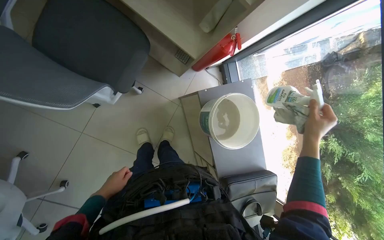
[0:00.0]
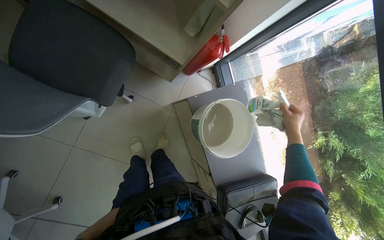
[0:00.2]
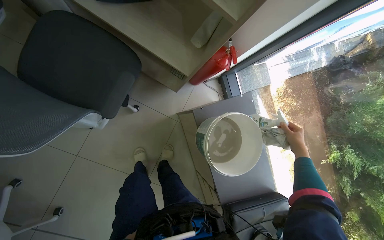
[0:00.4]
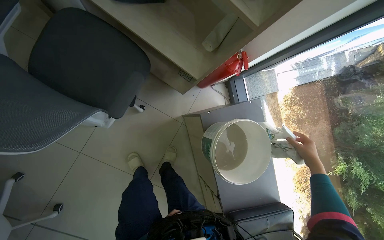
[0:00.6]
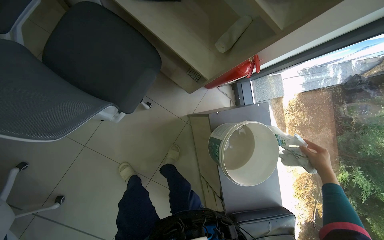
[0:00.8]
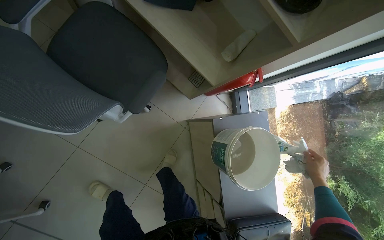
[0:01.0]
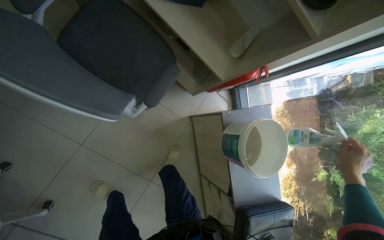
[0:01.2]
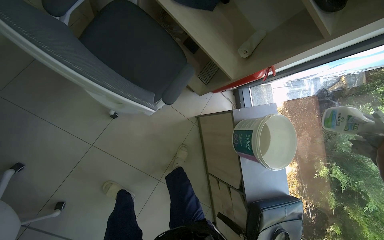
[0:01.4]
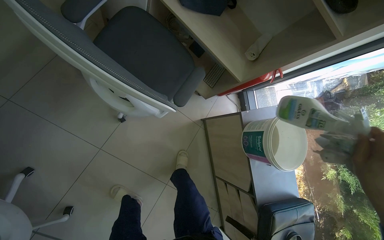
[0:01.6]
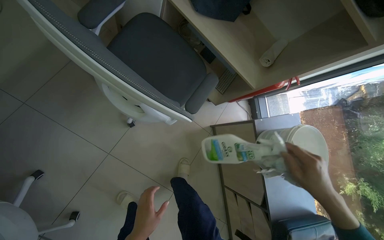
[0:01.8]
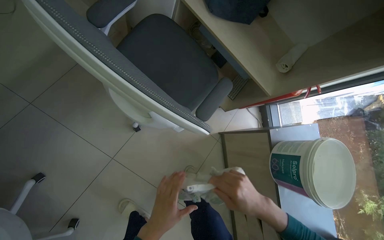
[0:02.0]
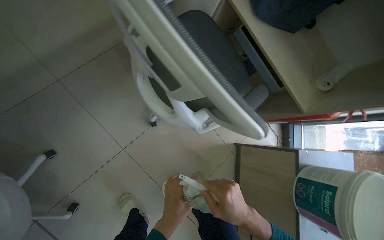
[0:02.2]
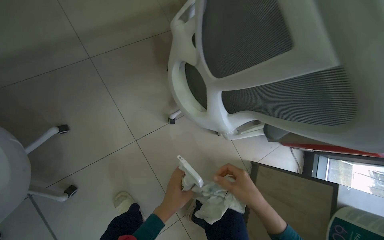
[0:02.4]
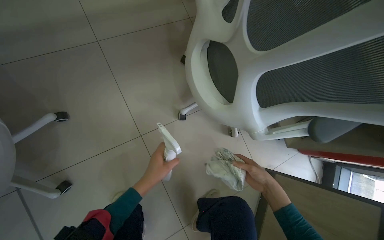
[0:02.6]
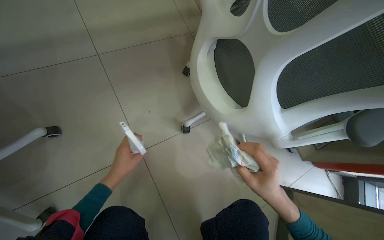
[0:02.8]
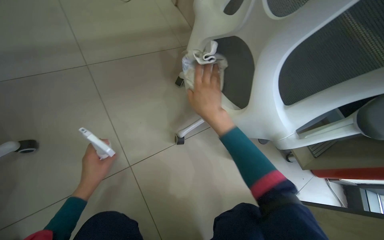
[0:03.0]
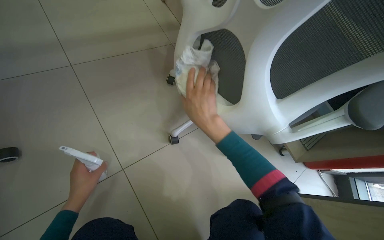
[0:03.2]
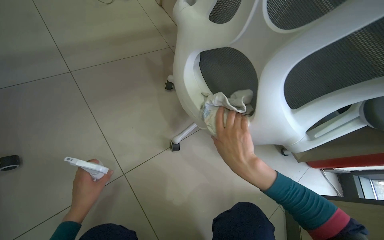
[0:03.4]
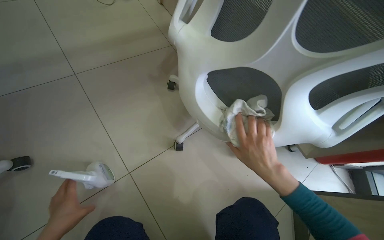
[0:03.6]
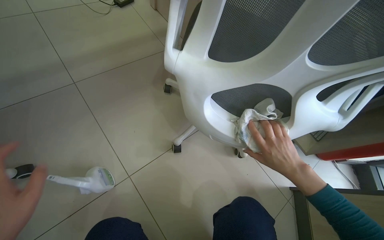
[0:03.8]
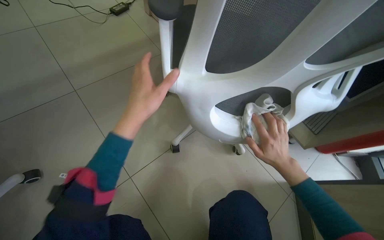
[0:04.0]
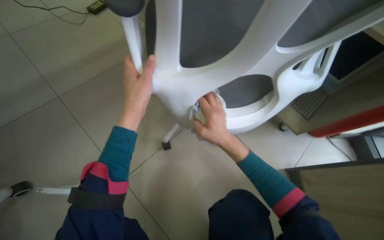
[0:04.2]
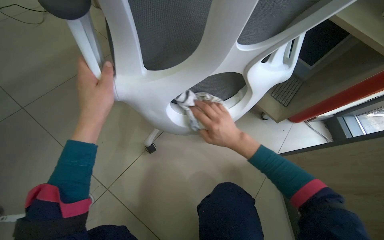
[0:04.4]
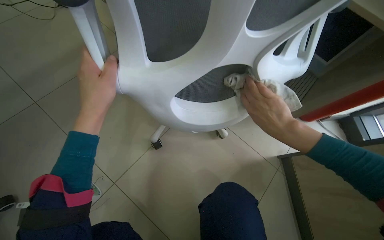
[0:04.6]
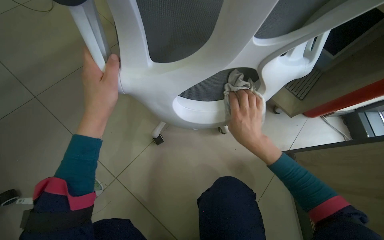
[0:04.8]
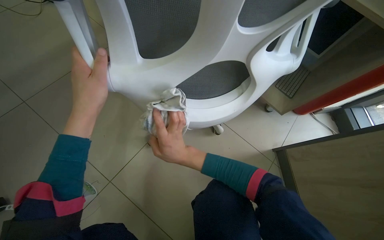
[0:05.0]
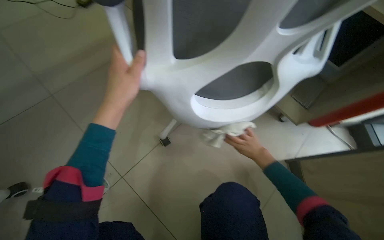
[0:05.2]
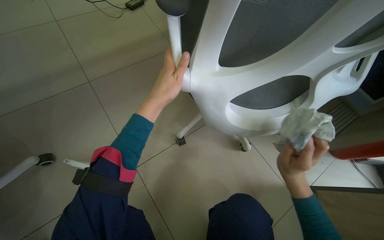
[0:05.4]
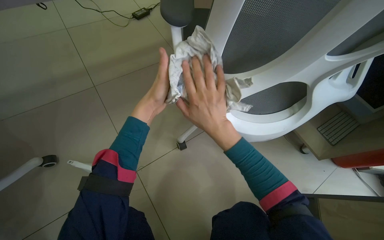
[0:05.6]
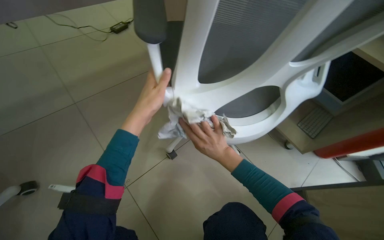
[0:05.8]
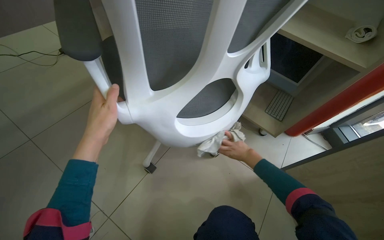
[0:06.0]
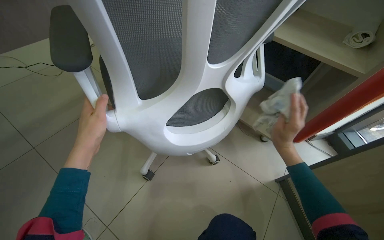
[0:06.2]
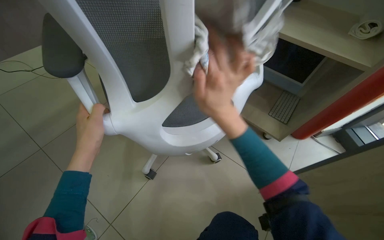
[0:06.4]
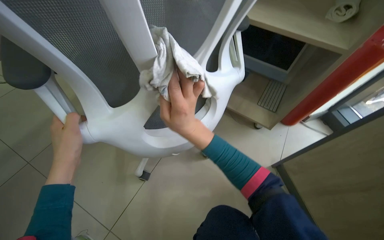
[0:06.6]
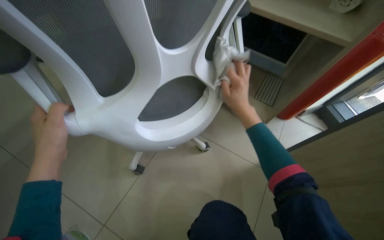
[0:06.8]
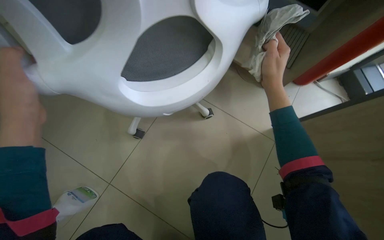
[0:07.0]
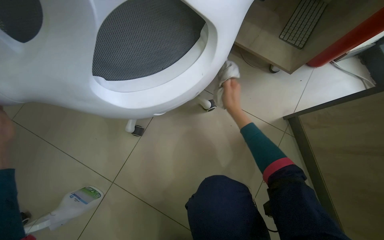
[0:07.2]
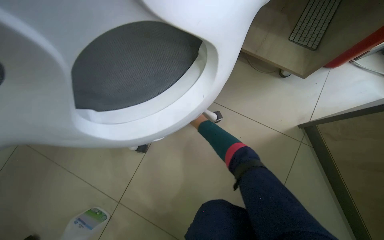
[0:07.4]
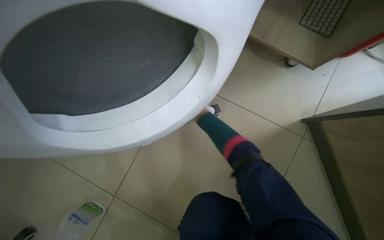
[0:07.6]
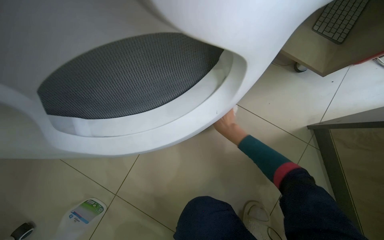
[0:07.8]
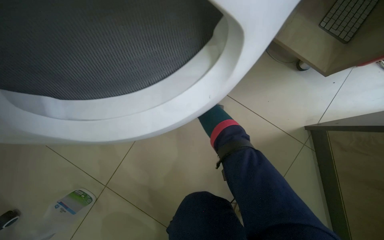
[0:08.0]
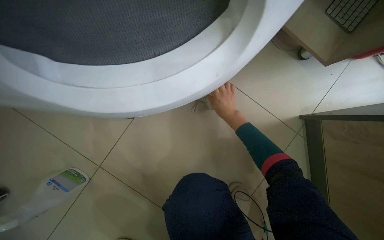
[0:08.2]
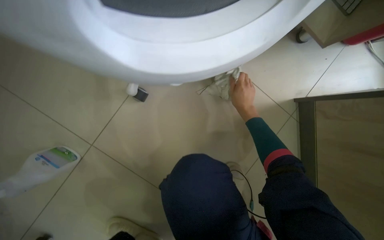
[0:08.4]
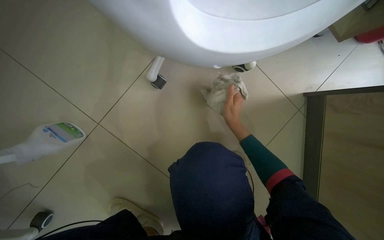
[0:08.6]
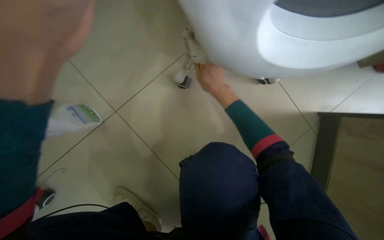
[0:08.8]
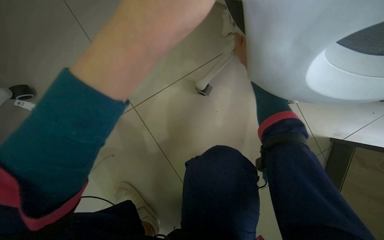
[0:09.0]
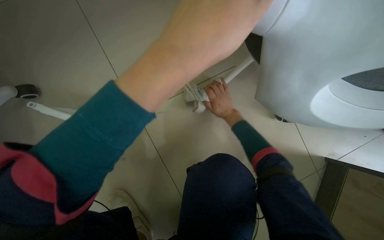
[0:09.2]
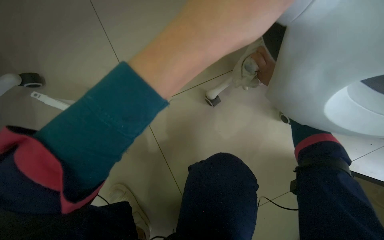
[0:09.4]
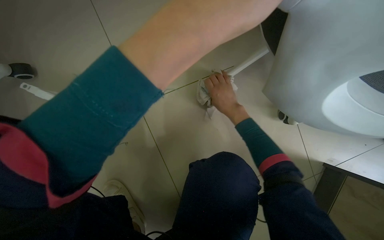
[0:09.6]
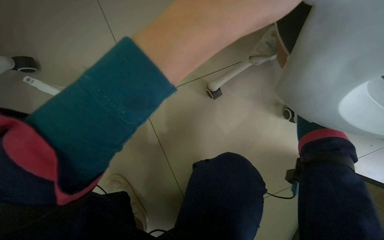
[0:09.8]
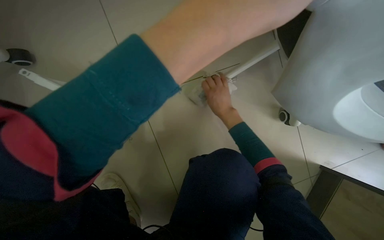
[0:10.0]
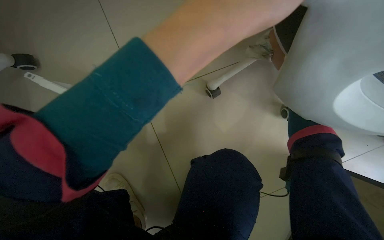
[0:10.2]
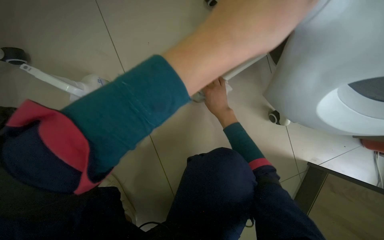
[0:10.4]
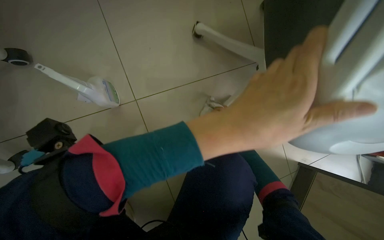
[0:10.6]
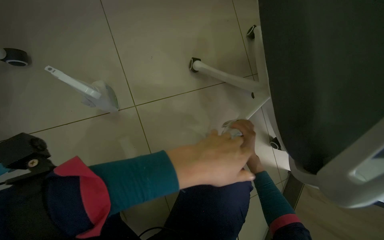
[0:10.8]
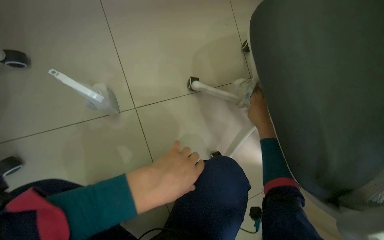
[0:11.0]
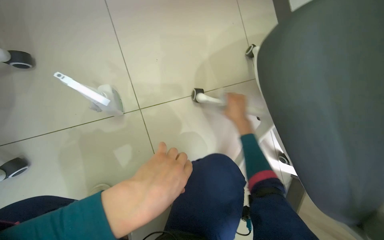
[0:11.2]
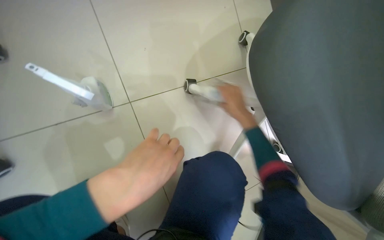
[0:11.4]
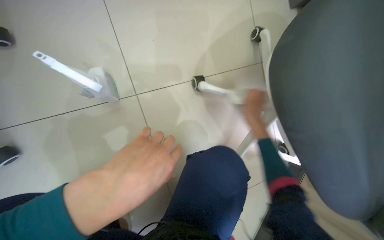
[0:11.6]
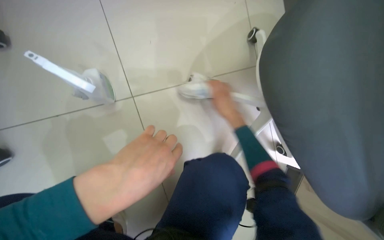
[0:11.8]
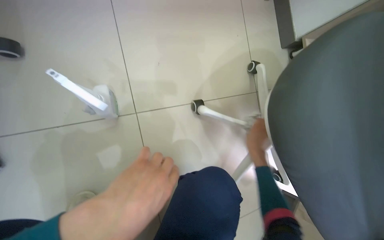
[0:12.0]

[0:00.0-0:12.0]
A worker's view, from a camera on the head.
Job: wiping surfaces.
The whole recording: Cleaning office chair. The worker cleans the base, wheels, seat, and back of office chairs with a cloth and spray, periodically rinsing the cloth in a bucket.
0:01.6 to 0:03.0: The camera is carried some 50 cm. The camera pitches upward, by roughly 25 degrees. The scene turns some 25 degrees clockwise in the picture.
0:03.0 to 0:04.4: The right hand shifts approximately 10 cm down the picture, and moves approximately 25 cm to the right and comes back. Meanwhile the left hand goes about 35 cm up the picture, to the right and nearer to the camera.
0:04.4 to 0:06.0: The right hand moves left and right over roughly 30 cm, changing direction 2 times.
0:06.0 to 0:07.6: The view tips downward by roughly 30 degrees.
0:07.6 to 0:09.0: Everything in view rotates some 30 degrees clockwise. The right hand moves nearer to the camera, roughly 15 cm.

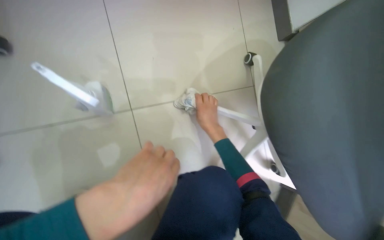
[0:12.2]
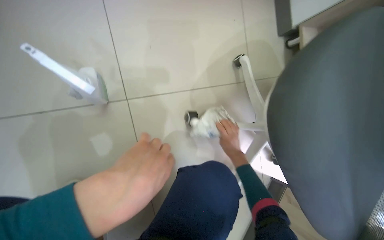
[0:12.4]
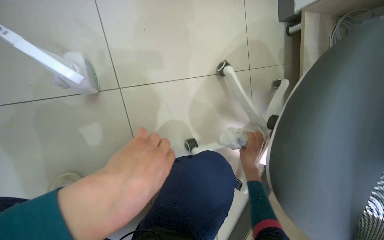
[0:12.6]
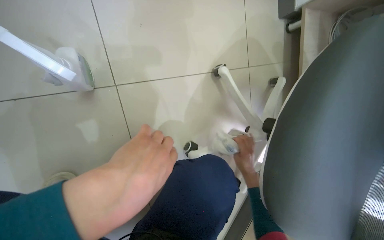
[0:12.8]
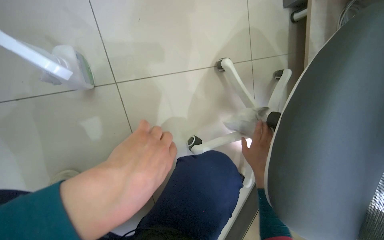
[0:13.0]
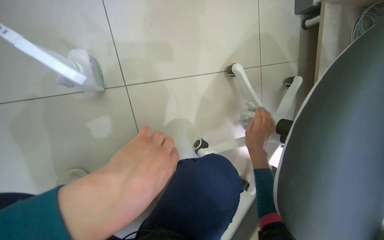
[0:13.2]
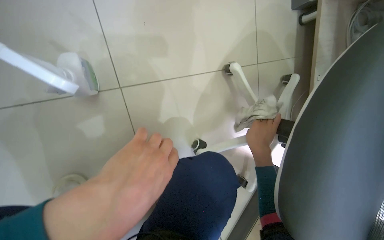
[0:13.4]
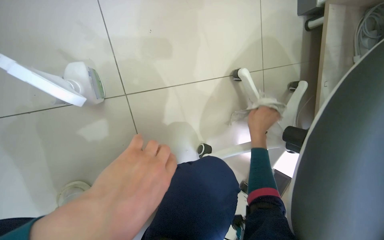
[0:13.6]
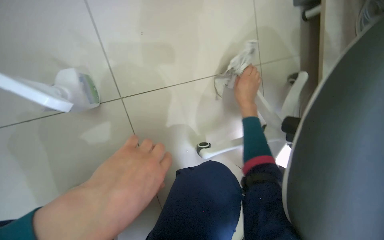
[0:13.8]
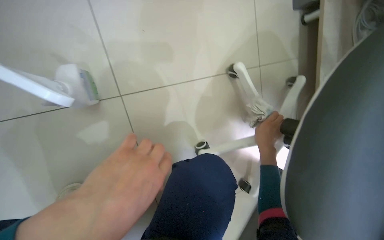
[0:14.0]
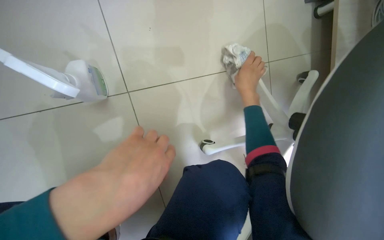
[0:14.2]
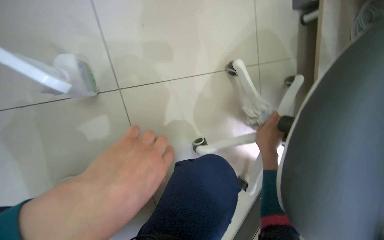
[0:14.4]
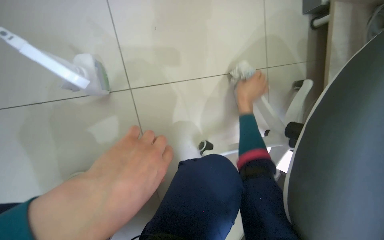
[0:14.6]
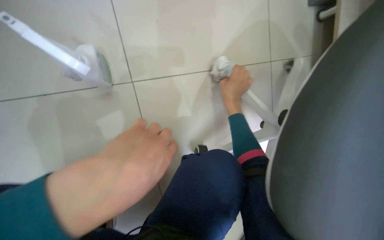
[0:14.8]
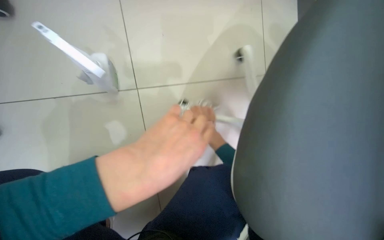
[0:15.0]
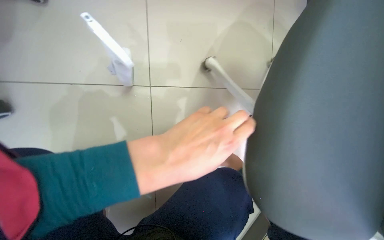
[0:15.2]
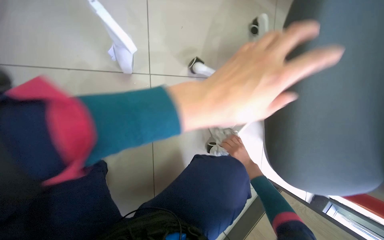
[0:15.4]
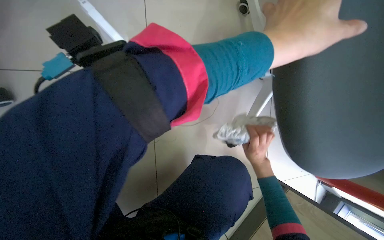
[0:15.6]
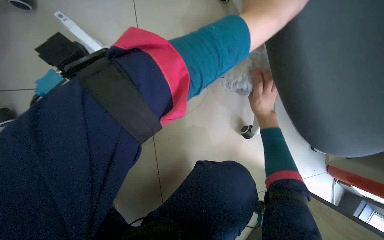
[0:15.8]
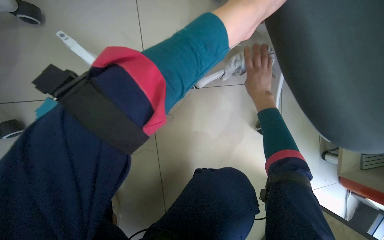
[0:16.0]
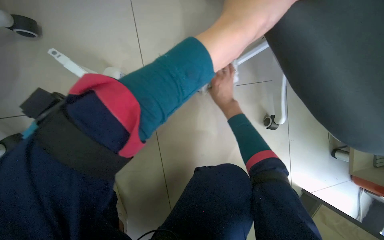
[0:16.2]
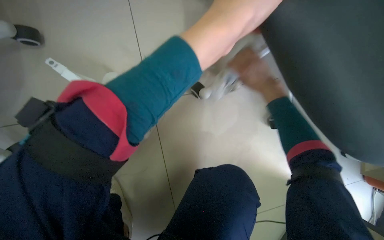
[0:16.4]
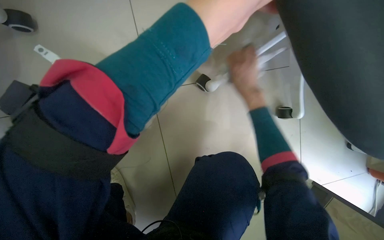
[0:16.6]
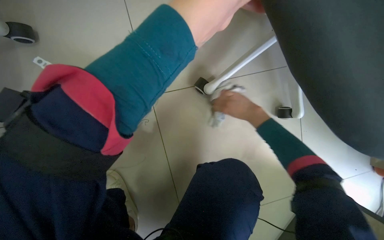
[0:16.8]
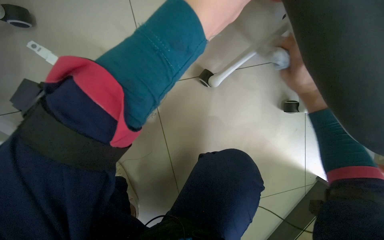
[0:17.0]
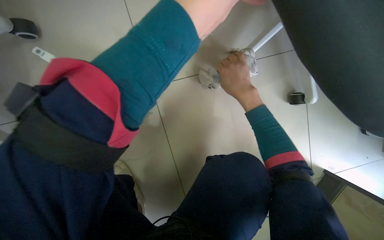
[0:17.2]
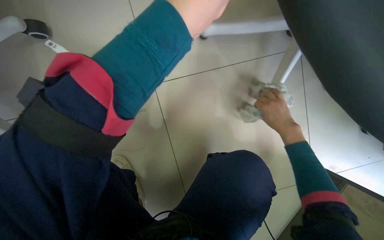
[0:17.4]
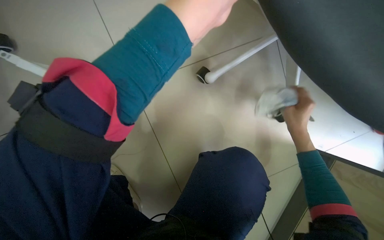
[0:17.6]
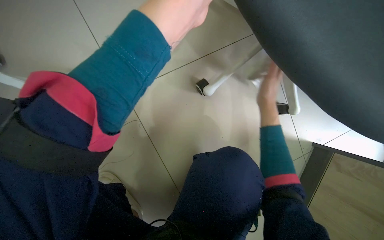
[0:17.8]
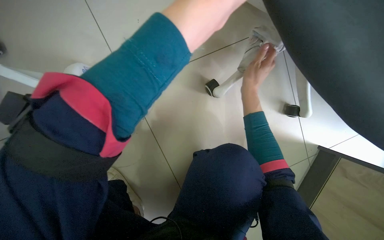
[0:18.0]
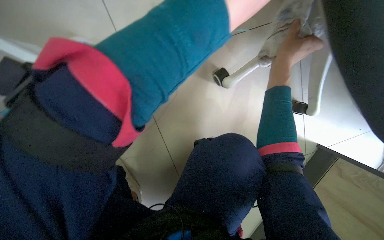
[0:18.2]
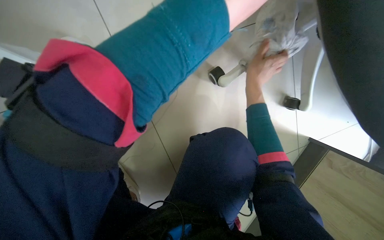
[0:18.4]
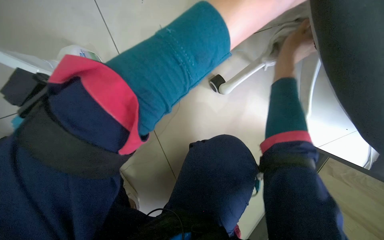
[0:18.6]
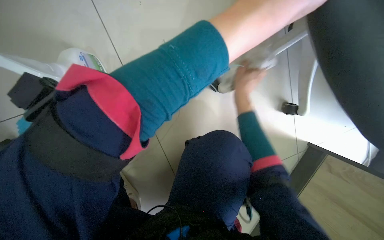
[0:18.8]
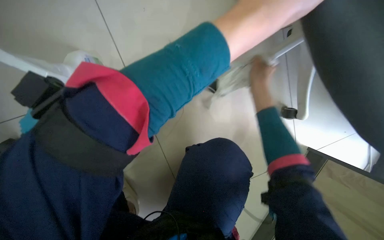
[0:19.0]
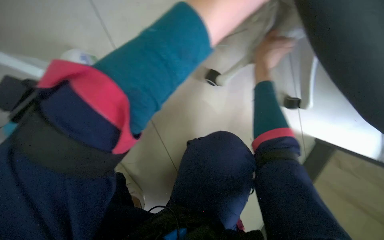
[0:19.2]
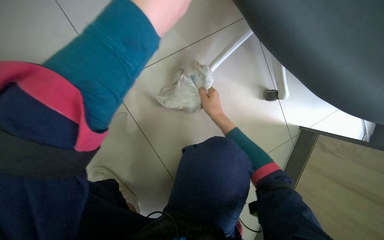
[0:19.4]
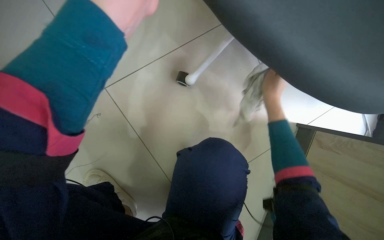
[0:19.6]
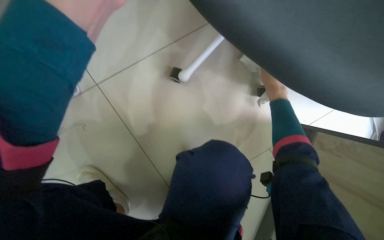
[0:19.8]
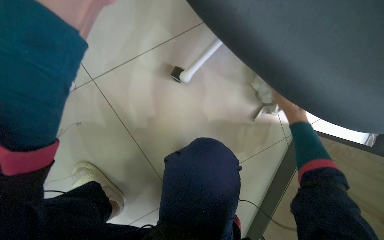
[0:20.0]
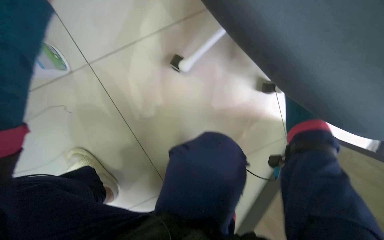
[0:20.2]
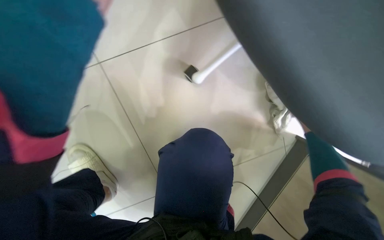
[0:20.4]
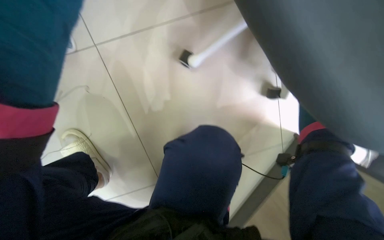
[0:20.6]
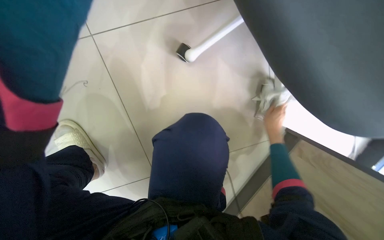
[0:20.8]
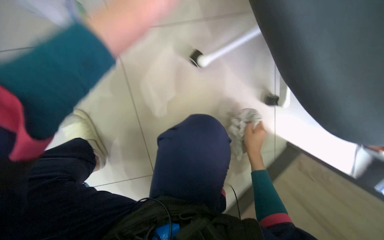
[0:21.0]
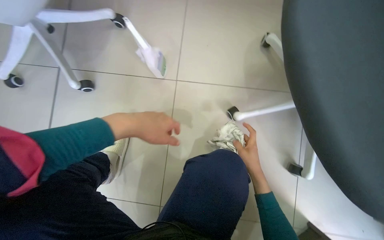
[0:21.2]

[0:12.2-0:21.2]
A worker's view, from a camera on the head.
Job: wiping surfaces.
The whole recording: Cleaning office chair. The worker cleans the base, wheels, seat, and back of office chairs with a cloth and spray, periodically rinsing the cloth in a bucket.
0:12.2 to 0:13.8: The right hand heads to the right, covering approximately 10 cm.
0:16.6 to 0:18.2: The right hand reaches some 15 cm down the picture, then returns.
